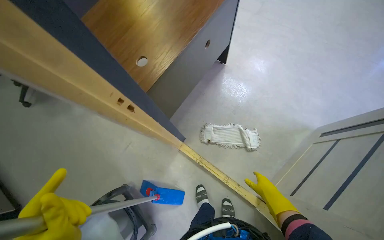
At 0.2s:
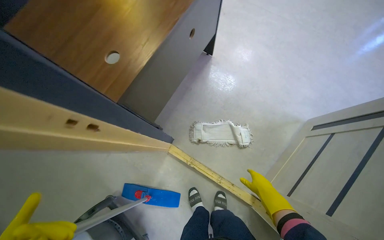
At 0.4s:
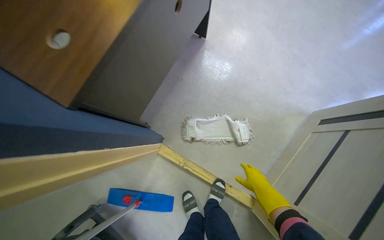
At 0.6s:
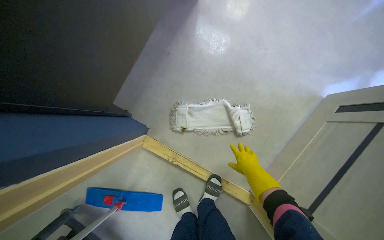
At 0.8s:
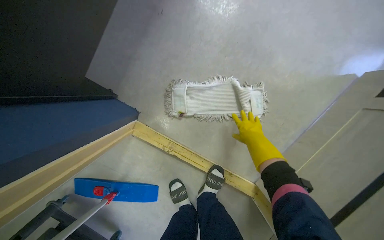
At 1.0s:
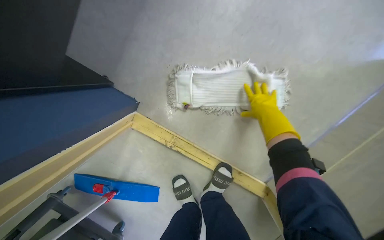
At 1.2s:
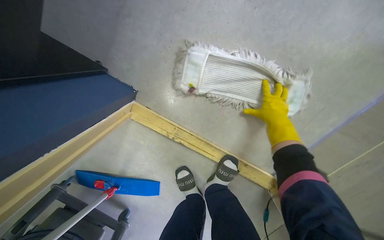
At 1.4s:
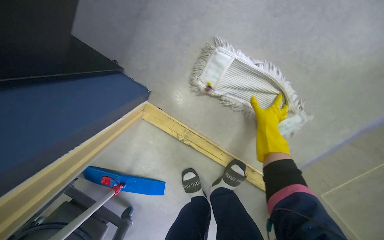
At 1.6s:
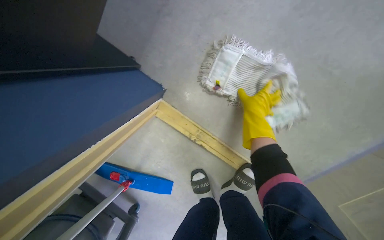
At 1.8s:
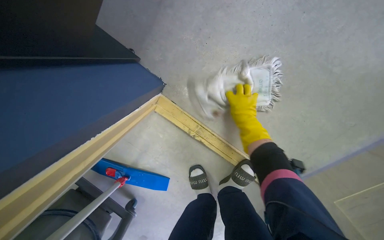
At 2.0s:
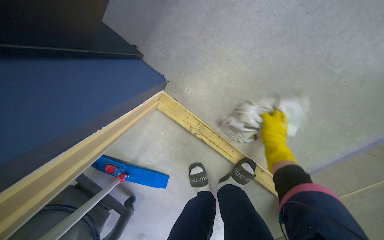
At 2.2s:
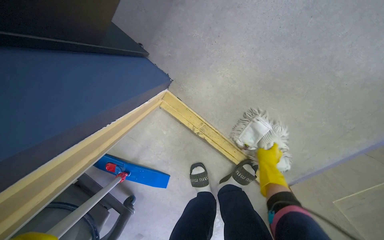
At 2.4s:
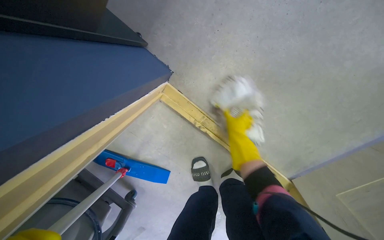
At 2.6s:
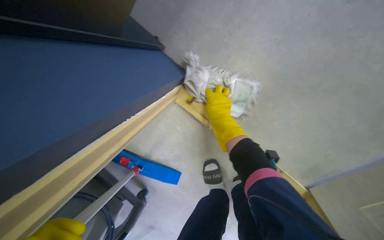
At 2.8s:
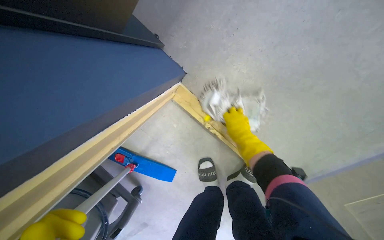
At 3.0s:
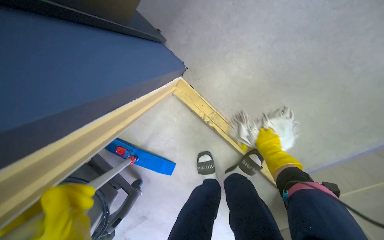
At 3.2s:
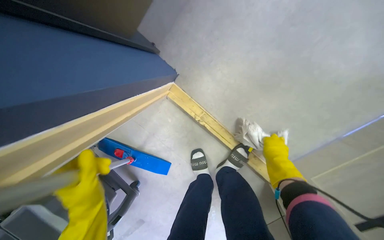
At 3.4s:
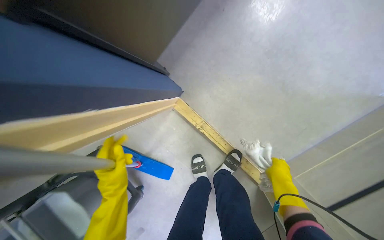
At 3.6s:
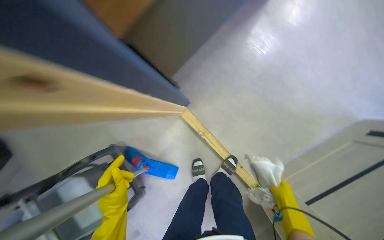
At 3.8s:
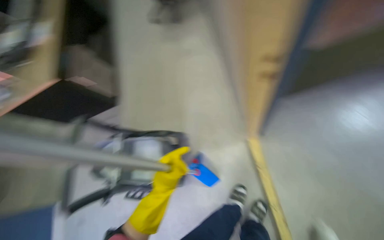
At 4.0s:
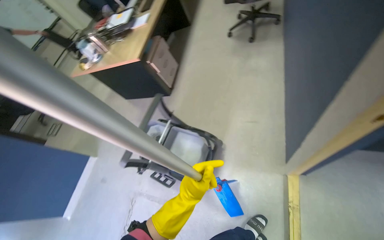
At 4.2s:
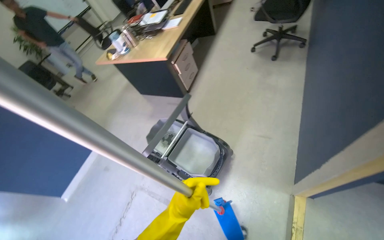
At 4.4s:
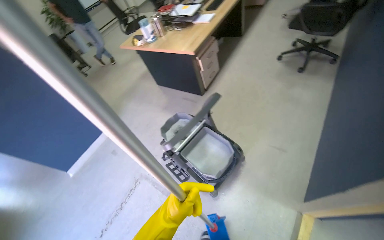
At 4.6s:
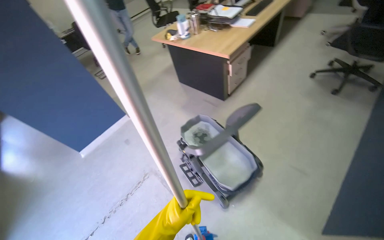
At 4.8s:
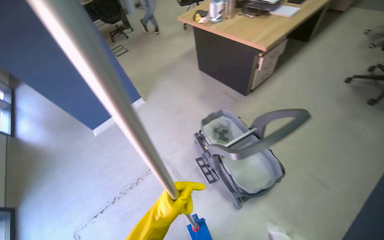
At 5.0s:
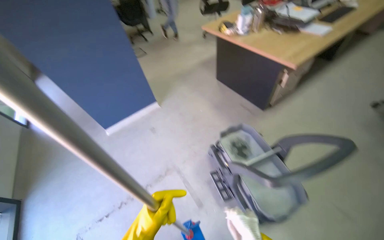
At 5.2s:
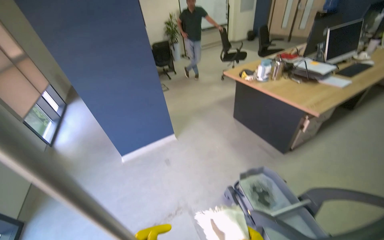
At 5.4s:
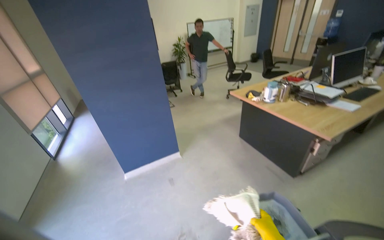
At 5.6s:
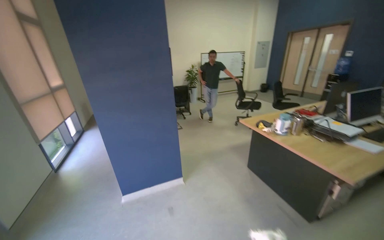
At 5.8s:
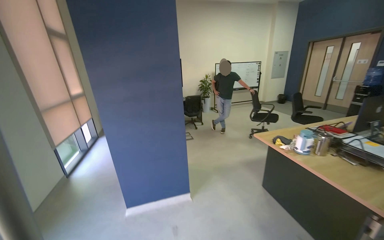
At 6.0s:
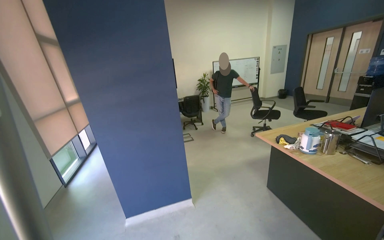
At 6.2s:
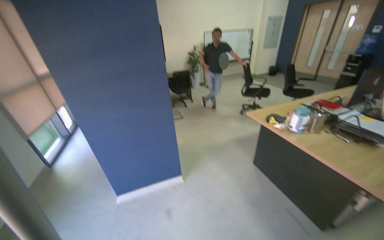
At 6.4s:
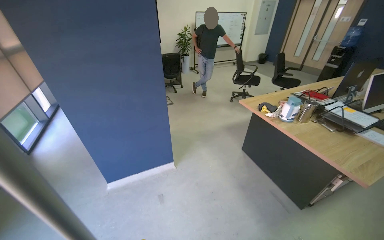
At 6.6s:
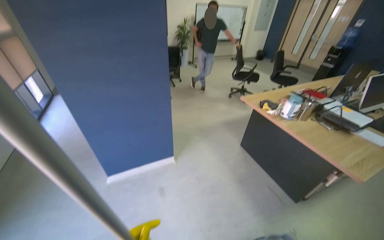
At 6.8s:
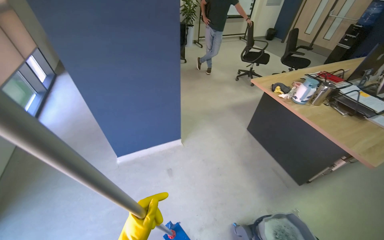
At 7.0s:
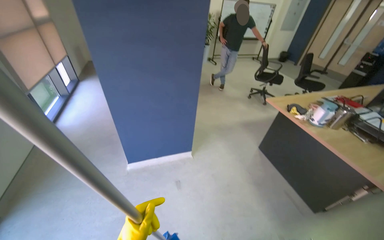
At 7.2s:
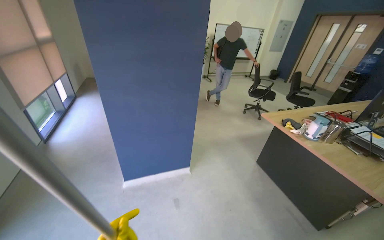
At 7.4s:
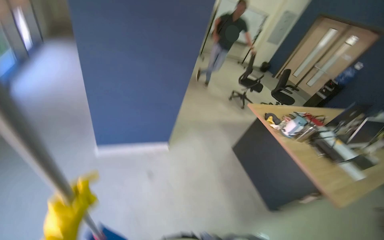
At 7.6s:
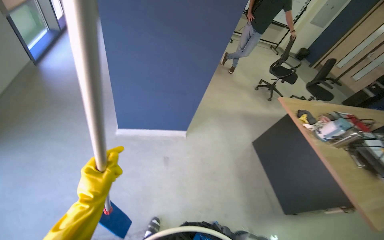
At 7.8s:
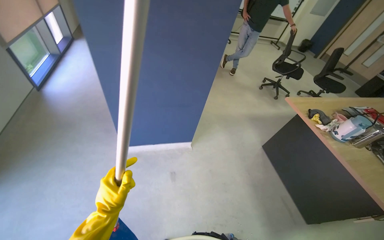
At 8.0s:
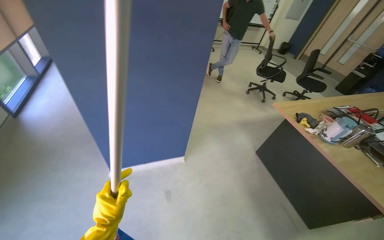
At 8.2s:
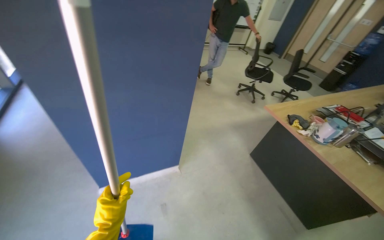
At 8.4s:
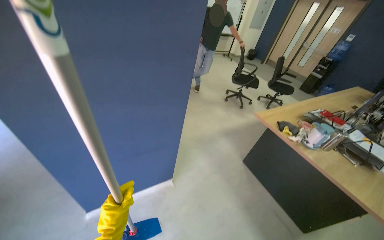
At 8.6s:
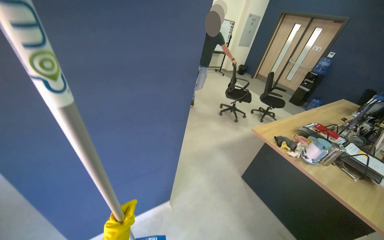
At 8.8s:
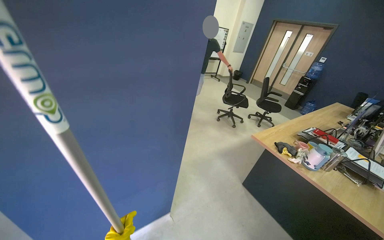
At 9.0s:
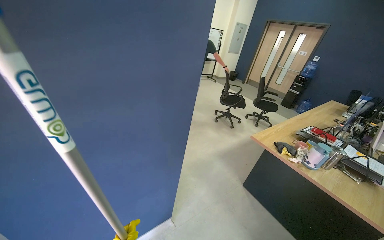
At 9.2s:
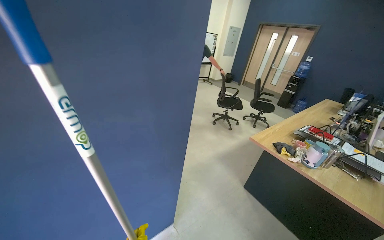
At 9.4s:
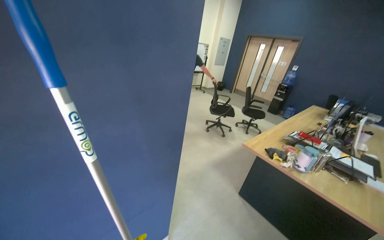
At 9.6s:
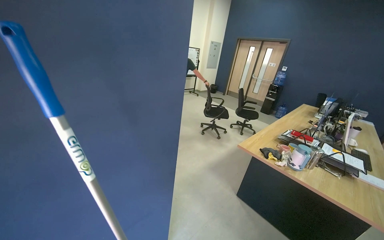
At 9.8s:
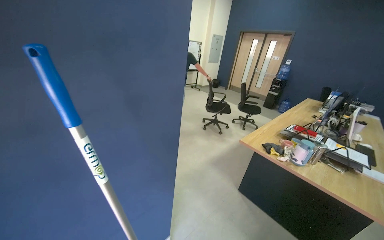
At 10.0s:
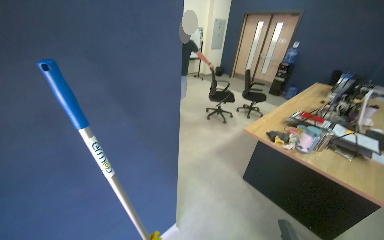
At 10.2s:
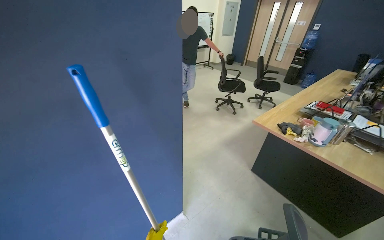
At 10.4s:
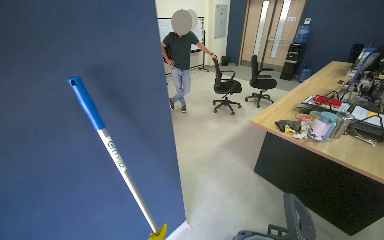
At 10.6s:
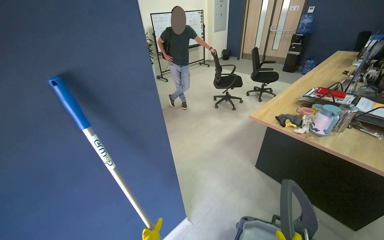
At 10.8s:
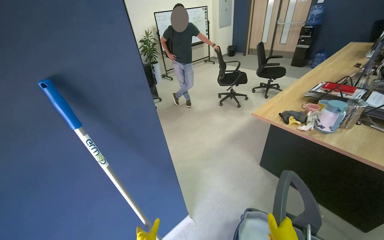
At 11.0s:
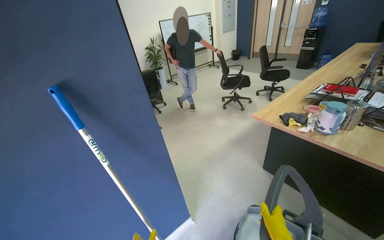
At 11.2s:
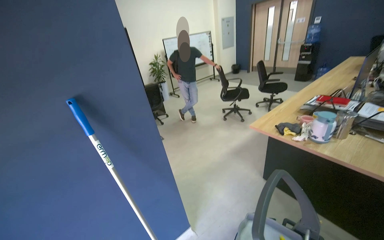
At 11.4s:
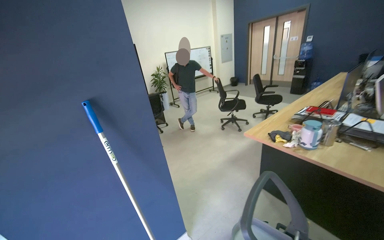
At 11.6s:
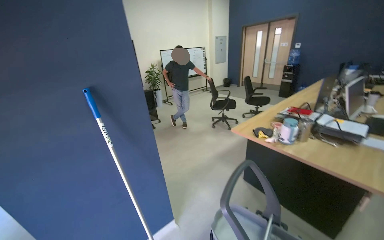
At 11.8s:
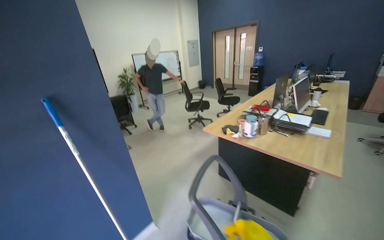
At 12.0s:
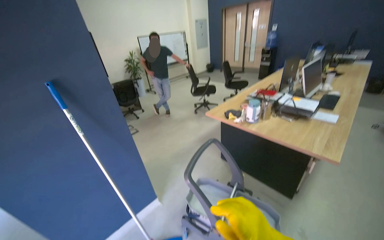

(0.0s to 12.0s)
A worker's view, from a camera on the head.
Job: preparing cleaning supplies.
The whole recording: Preparing and cleaning mop head. The worker detaches the mop head, cleans it in the bucket, and reattaches it to the handle.
0.0s - 1.6s: The camera is carried about 80 cm. The view tips downward by roughly 35 degrees.
1.6s - 3.0s: The right hand goes up and down the picture, roughly 20 cm each way, reversing 2 times.
3.0s - 4.4s: The wearer moves some 1 m. The wearer looks approximately 80 degrees further to the left. The wearer looks about 30 degrees further upward.
4.4s - 6.0s: The camera travels roughly 70 cm. The wearer's head swings approximately 40 degrees to the left. The wearer looks about 30 degrees further upward.
6.0s - 7.6s: The camera travels roughly 50 cm. The camera pitches downward, by approximately 25 degrees. The scene rotates clockwise by roughly 25 degrees.
7.6s - 9.0s: The head travels approximately 50 cm. The wearer looks about 25 degrees further to the right. The wearer looks some 15 degrees further upward.
10.4s - 12.0s: The head travels approximately 60 cm.

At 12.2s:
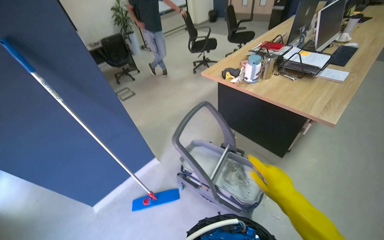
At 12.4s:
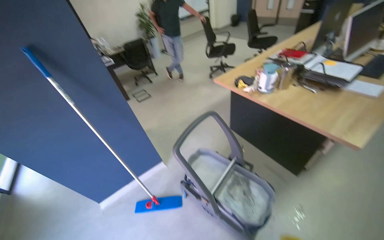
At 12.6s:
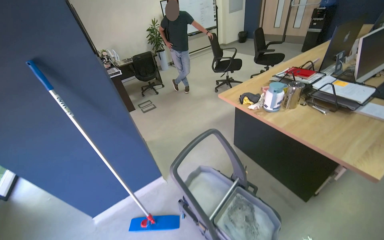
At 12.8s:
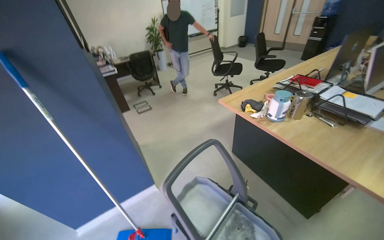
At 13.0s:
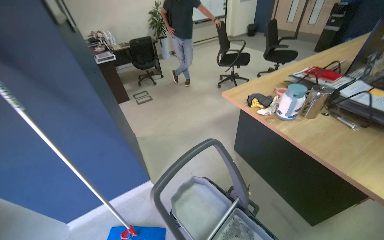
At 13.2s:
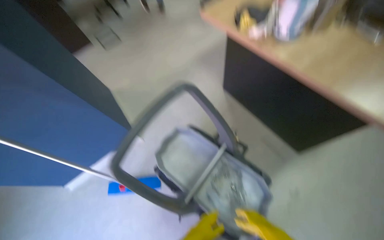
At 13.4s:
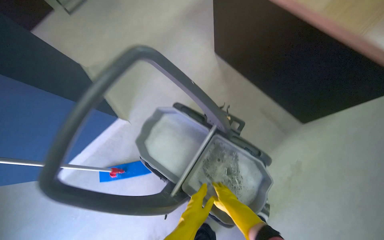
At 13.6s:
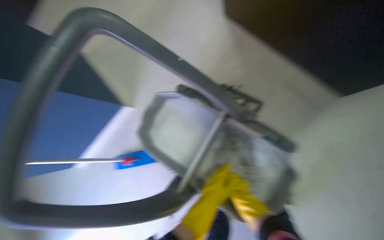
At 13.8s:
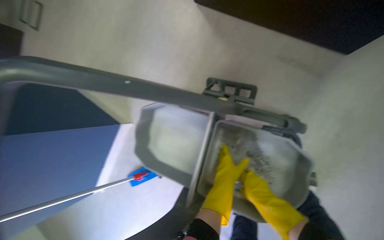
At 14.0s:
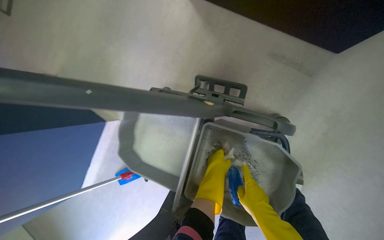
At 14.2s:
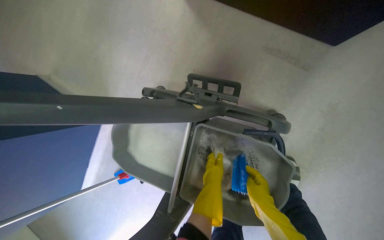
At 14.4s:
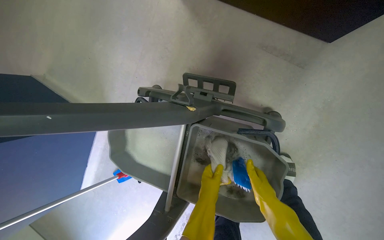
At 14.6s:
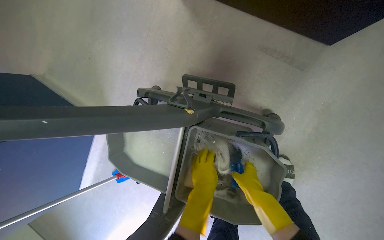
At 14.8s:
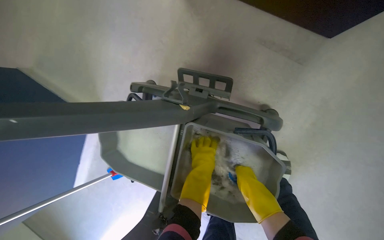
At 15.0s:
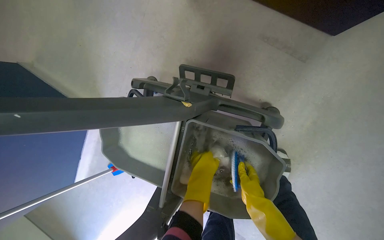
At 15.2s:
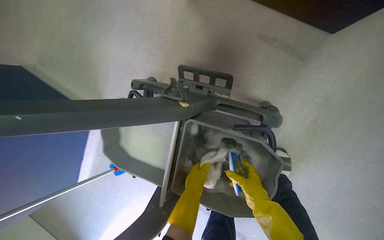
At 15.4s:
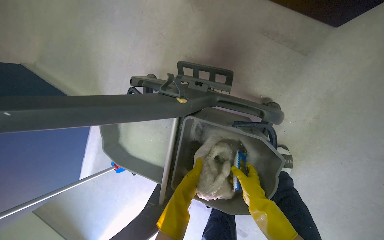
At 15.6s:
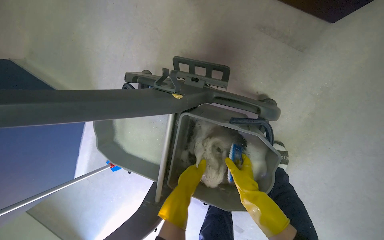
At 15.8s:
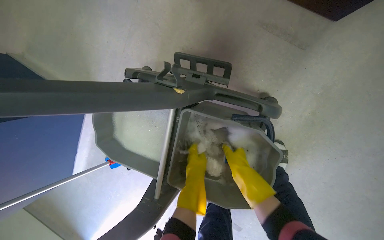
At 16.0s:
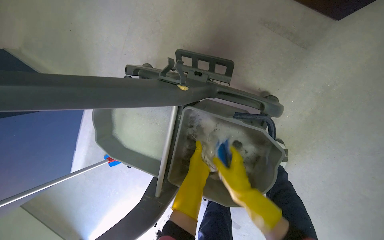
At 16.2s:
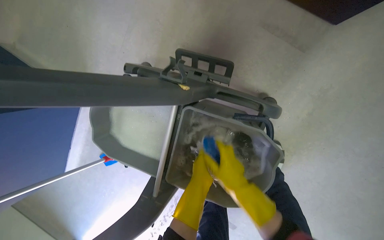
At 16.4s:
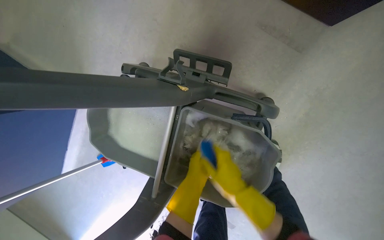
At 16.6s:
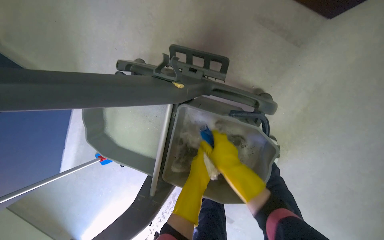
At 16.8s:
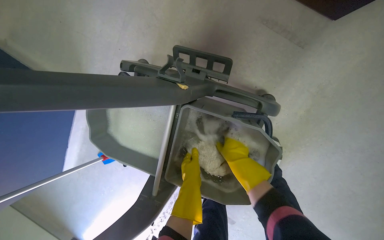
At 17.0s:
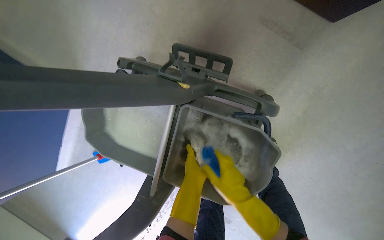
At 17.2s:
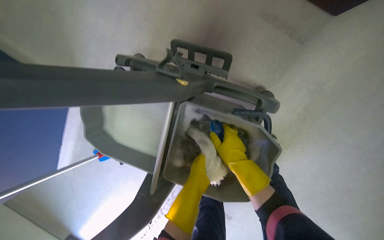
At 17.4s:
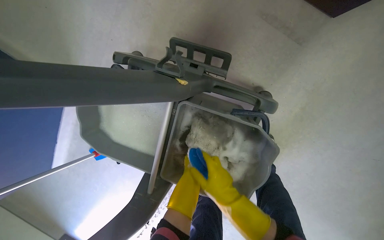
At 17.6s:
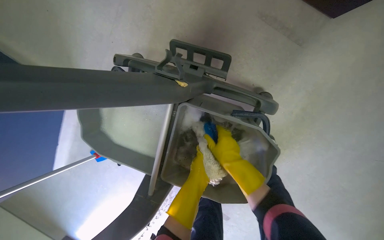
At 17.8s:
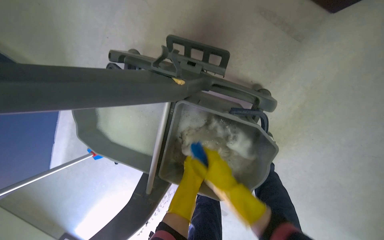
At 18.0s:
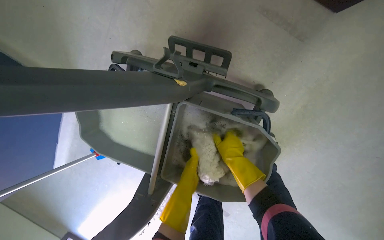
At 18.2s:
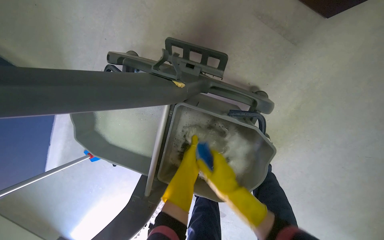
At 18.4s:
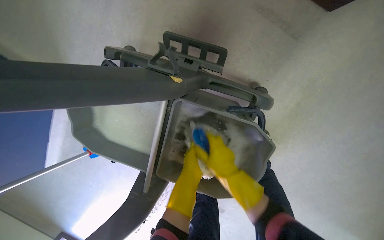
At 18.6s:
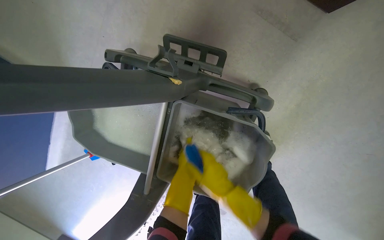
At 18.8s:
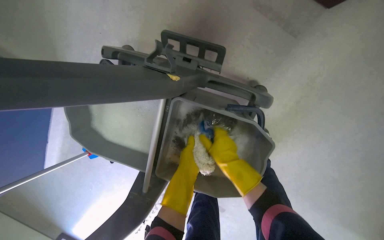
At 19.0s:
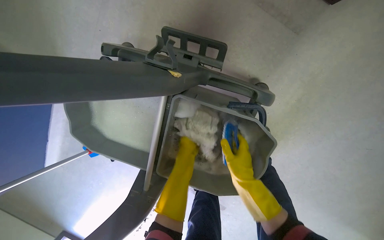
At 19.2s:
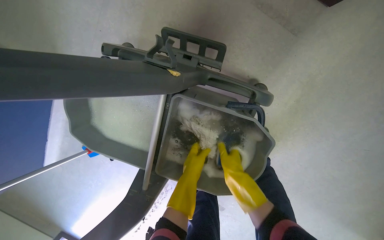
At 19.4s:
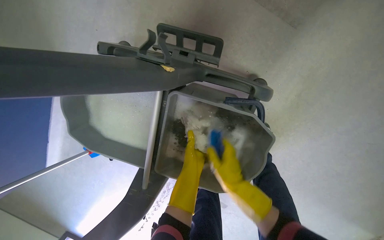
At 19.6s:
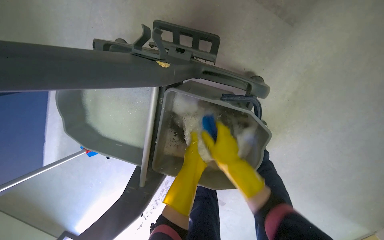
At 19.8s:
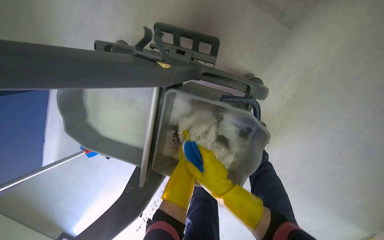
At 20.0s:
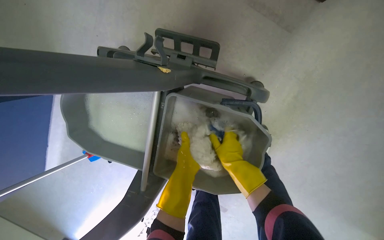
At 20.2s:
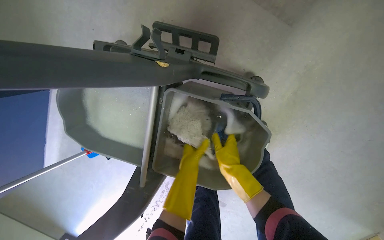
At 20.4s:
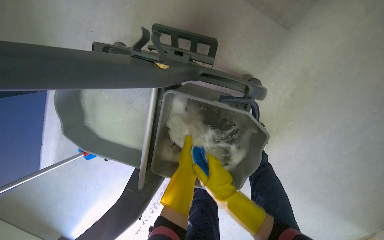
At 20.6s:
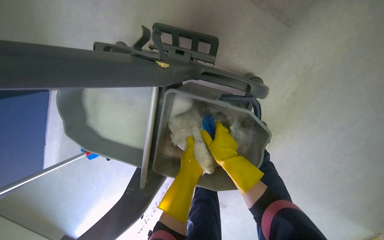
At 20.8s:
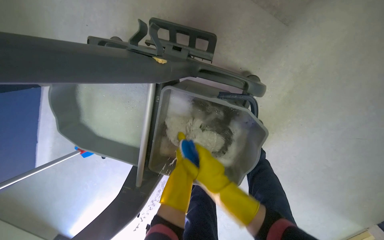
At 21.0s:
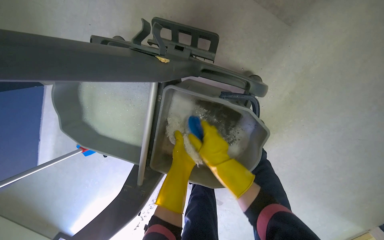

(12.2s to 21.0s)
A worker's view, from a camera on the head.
Job: preparing cleaning supplies.
The whole recording: Preparing and cleaning mop head. The worker detaches the mop head, cleans it in the bucket, and reattaches it to the handle.
12.2s - 13.6s: The camera is carried roughly 80 cm. The camera pitches downward, by roughly 35 degrees.
13.6s - 15.2s: The head turns to the right by roughly 15 degrees. The right hand swings nearer and farther, about 15 cm each way, with 2 reversals.
15.2s - 16.6s: The right hand goes farther from the camera and returns, about 10 cm each way.
16.6s - 18.0s: The right hand goes nearer and farther, about 10 cm each way, reversing 2 times.
18.0s - 19.6s: The right hand moves nearer and farther over approximately 15 cm, changing direction 2 times.
19.6s - 21.0s: The hands work in one place, with small movements.
